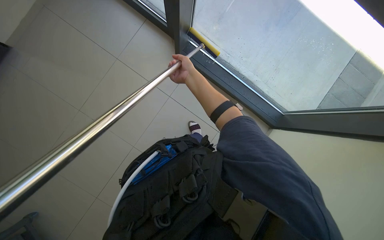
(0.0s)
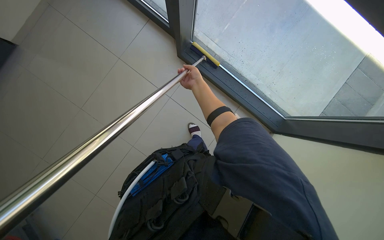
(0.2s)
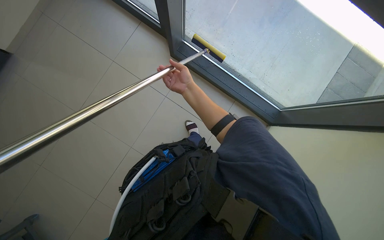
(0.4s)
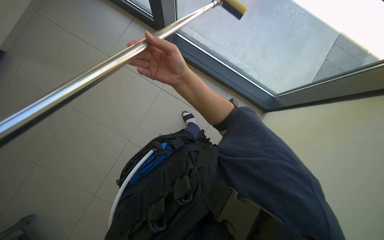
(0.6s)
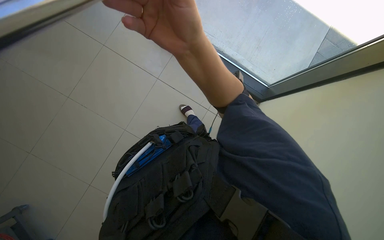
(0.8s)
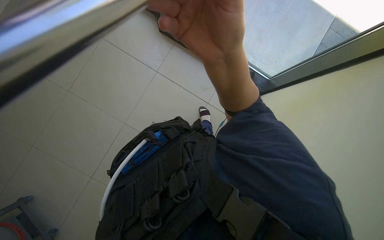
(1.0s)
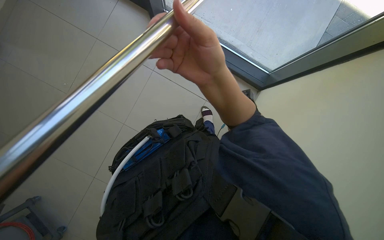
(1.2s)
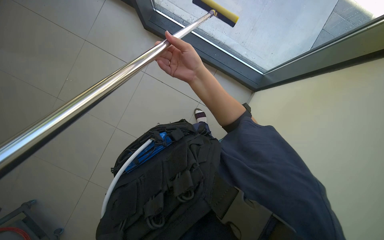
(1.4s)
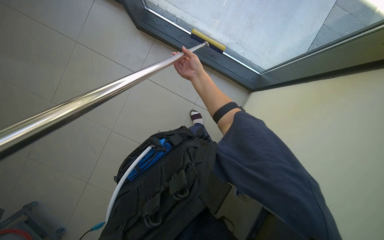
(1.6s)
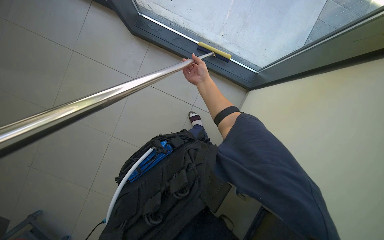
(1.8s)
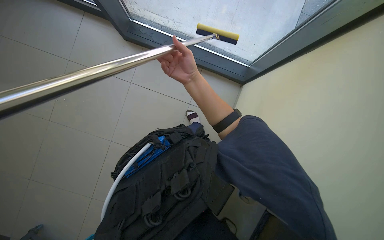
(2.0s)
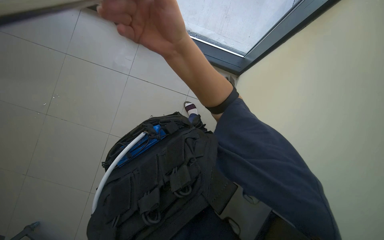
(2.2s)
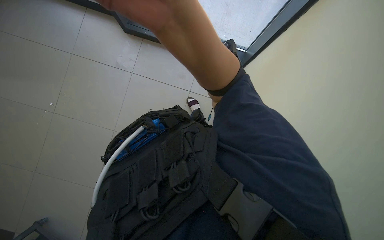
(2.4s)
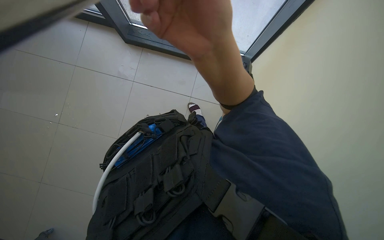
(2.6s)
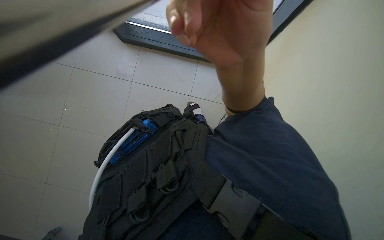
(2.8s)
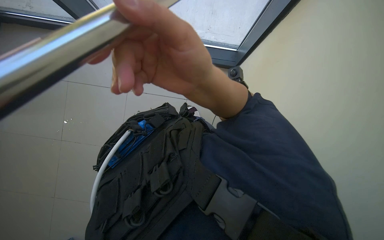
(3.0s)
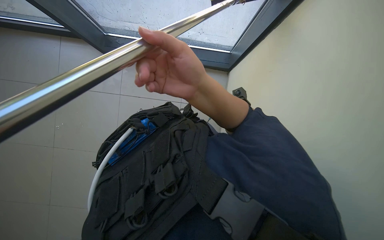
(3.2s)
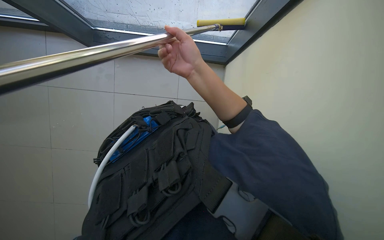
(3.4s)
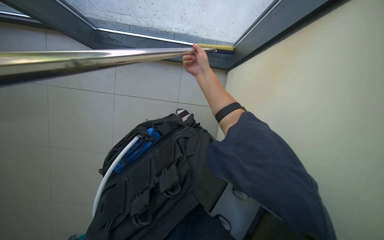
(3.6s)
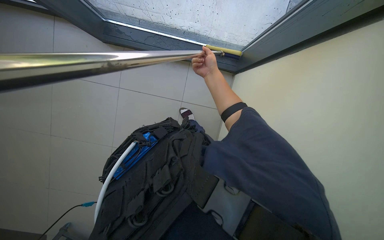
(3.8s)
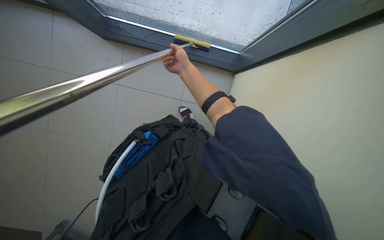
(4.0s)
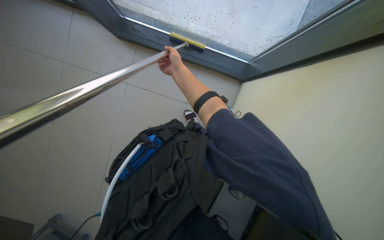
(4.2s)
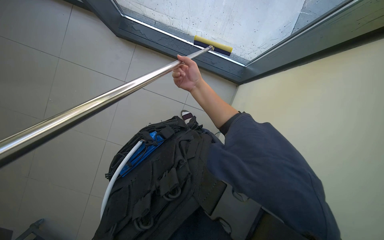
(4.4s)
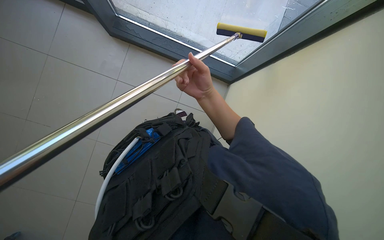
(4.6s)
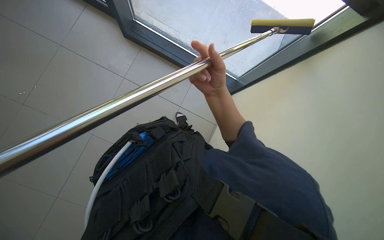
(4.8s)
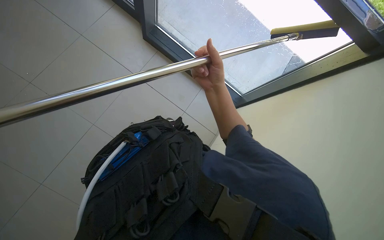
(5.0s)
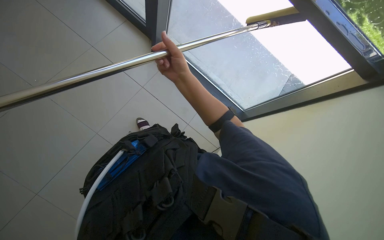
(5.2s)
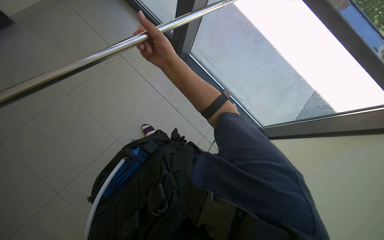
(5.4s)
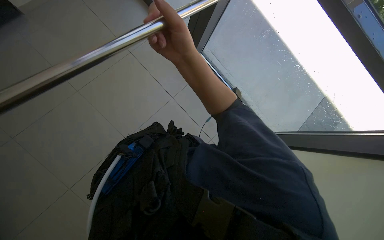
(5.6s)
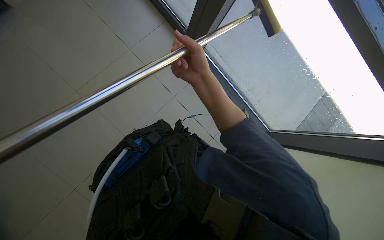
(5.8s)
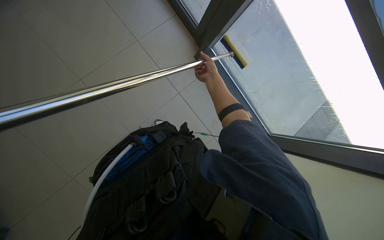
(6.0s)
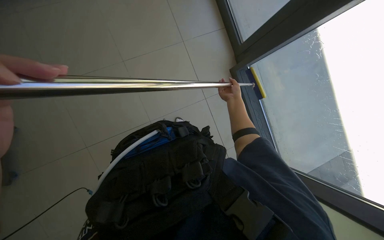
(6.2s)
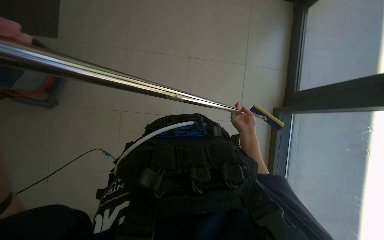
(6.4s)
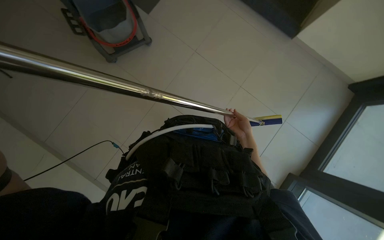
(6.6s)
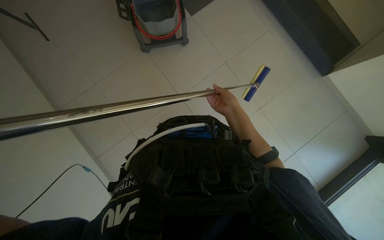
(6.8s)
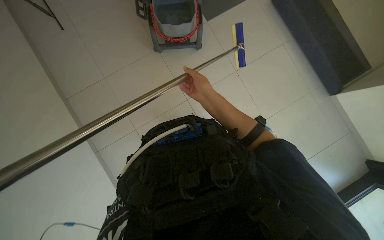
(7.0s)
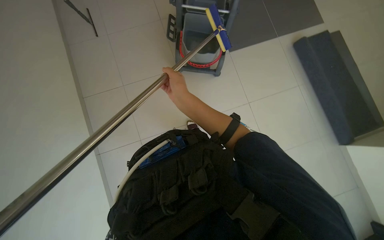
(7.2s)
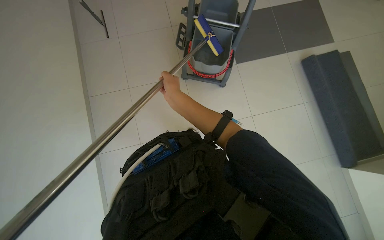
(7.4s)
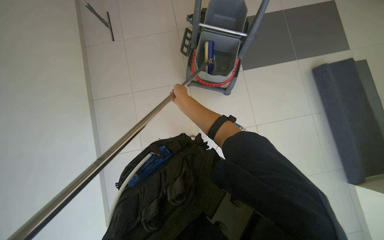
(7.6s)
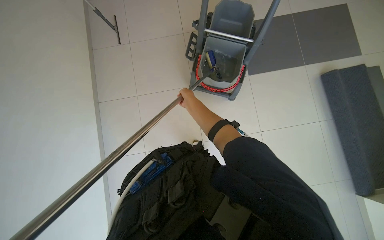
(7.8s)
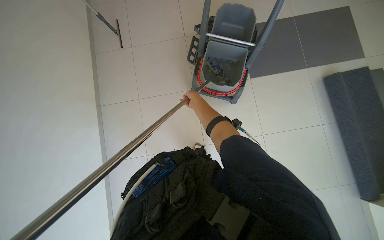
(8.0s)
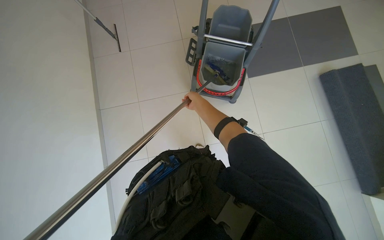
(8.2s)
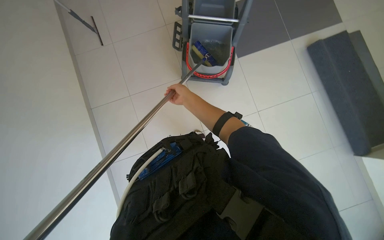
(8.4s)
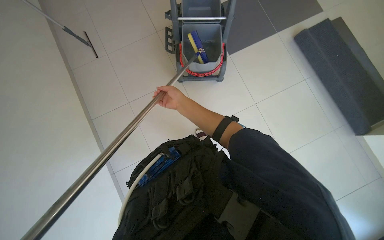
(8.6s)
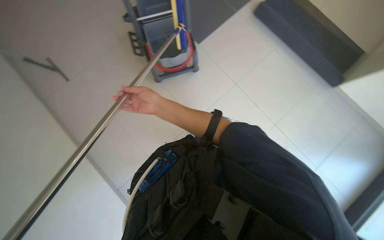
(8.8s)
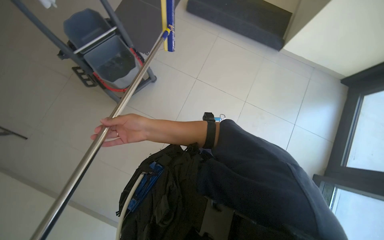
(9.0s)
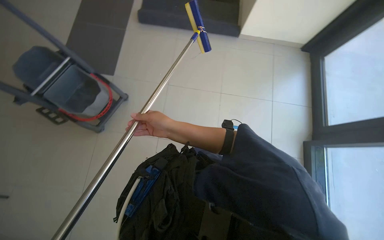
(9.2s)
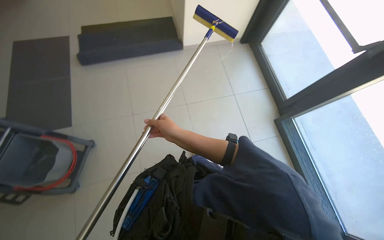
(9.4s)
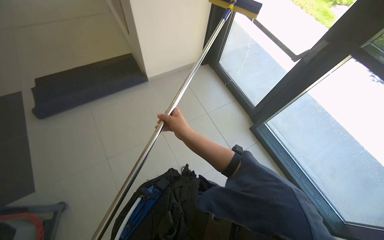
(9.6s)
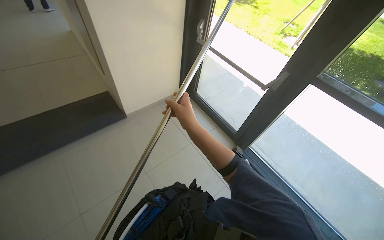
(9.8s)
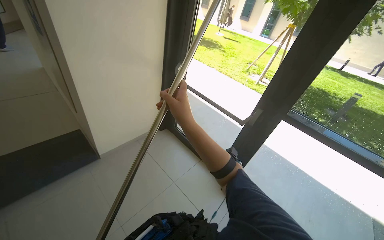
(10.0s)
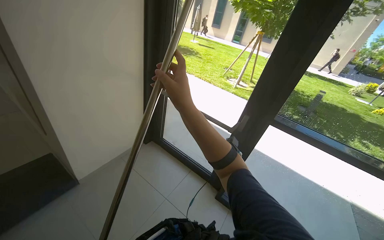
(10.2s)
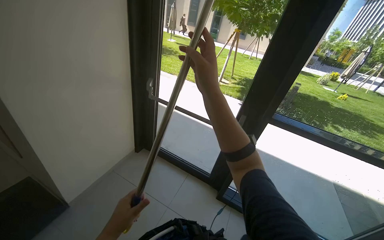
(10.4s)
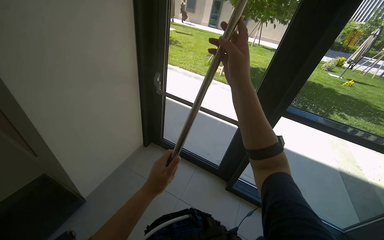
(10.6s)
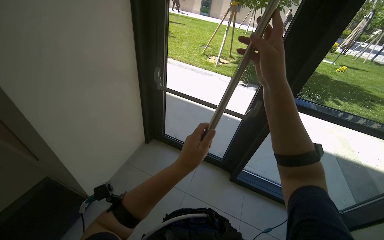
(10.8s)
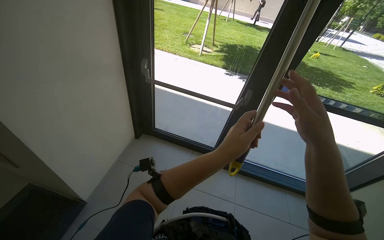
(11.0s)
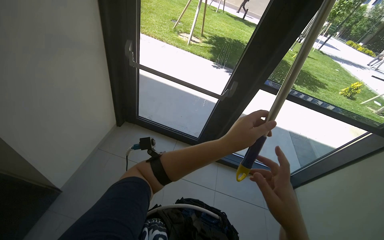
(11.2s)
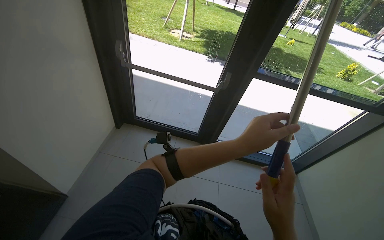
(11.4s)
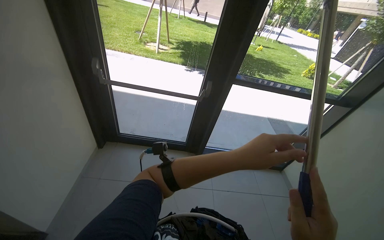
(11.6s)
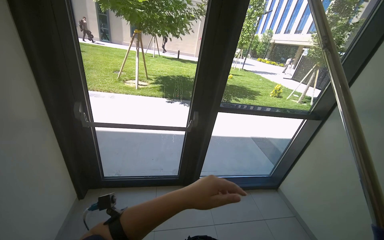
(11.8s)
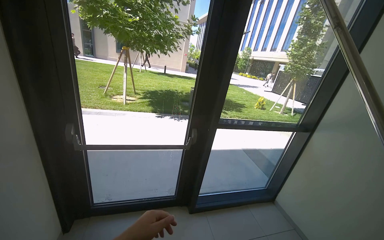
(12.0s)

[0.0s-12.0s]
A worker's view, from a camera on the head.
Job: cleaning windows.
The whole recording: Cleaning glass panels with squeegee. The worker cleans the glass panels of the window using a squeegee on a long pole.
0.0s to 1.6s: The right hand reaches some 25 cm nearer to the camera, then returns.
1.6s to 3.0s: The right hand heads nearer to the camera and down the picture, covering roughly 40 cm.
3.0s to 4.4s: The right hand moves farther from the camera, roughly 35 cm.
4.4s to 6.0s: The right hand moves approximately 20 cm nearer to the camera and comes back.
6.0s to 7.6s: The right hand travels to the left by roughly 15 cm.
7.6s to 9.0s: The scene turns roughly 40 degrees counterclockwise in the picture.
9.0s to 10.4s: The wearer looks approximately 50 degrees further to the right. The camera pitches upward, by about 30 degrees.
10.4s to 12.0s: The head turns to the right by about 35 degrees.

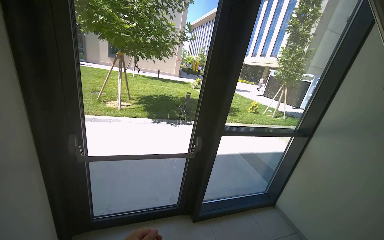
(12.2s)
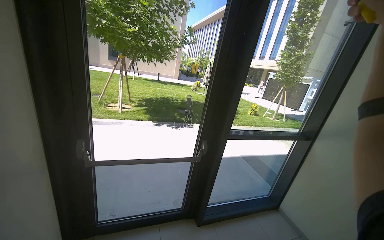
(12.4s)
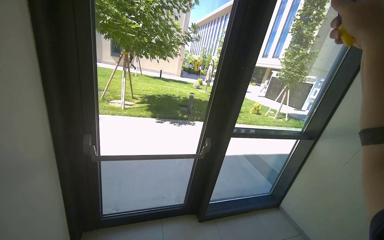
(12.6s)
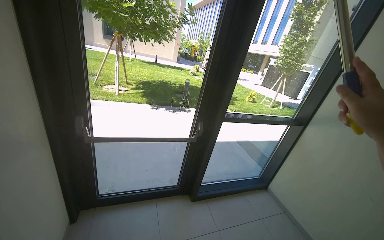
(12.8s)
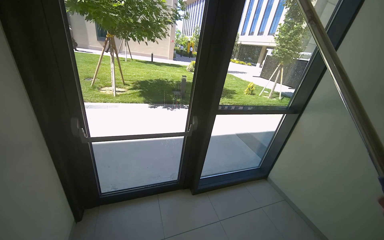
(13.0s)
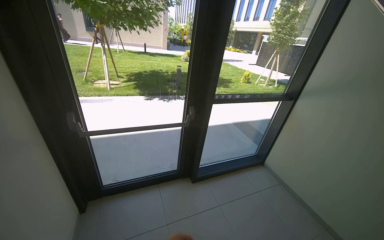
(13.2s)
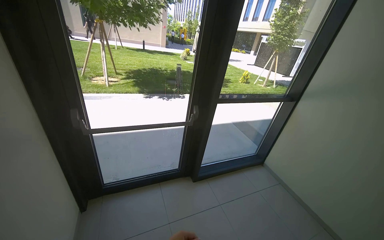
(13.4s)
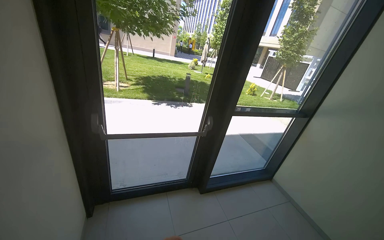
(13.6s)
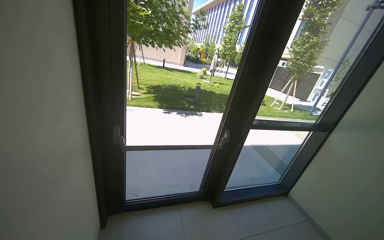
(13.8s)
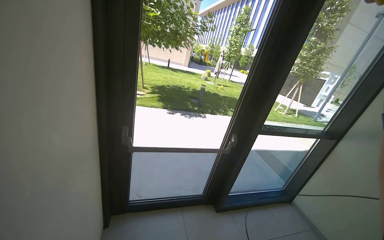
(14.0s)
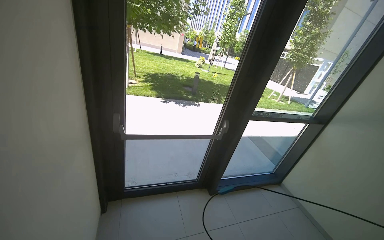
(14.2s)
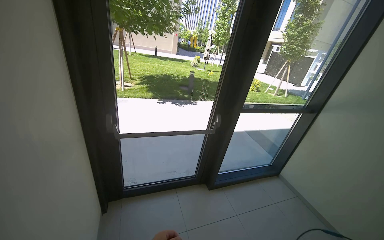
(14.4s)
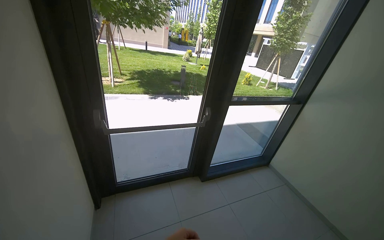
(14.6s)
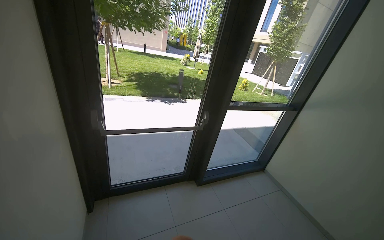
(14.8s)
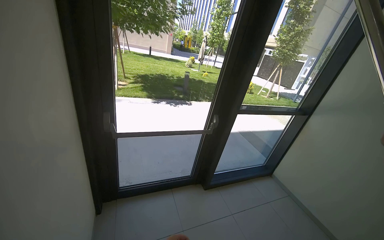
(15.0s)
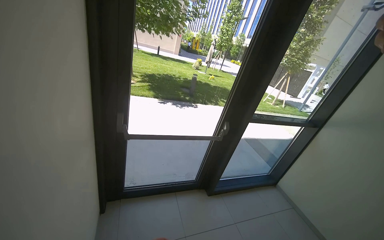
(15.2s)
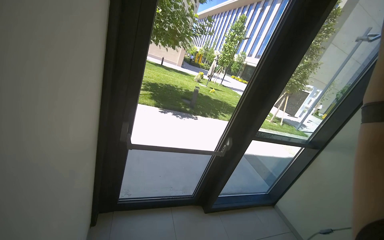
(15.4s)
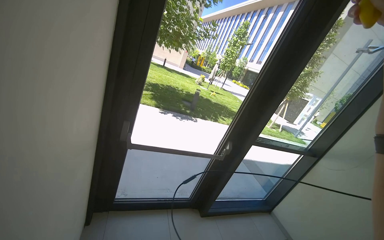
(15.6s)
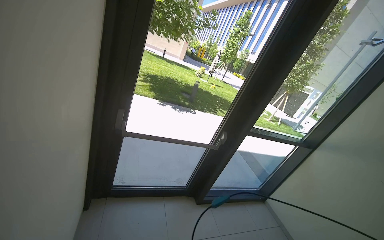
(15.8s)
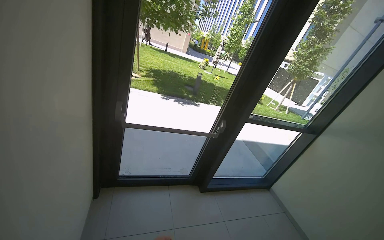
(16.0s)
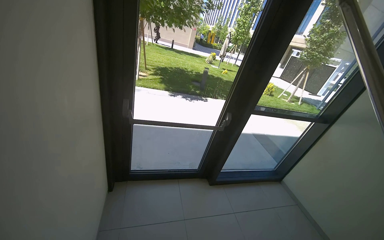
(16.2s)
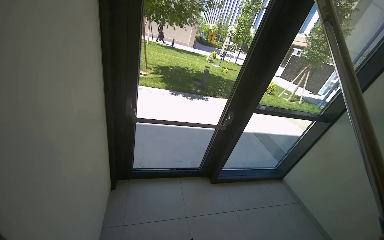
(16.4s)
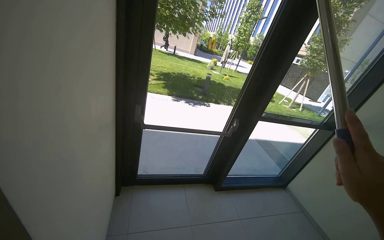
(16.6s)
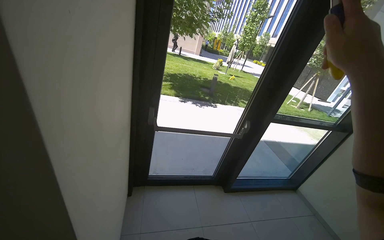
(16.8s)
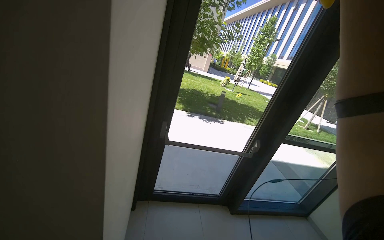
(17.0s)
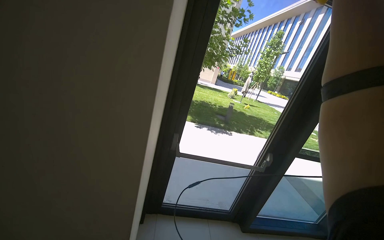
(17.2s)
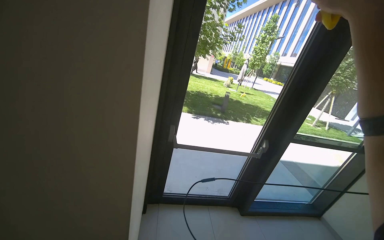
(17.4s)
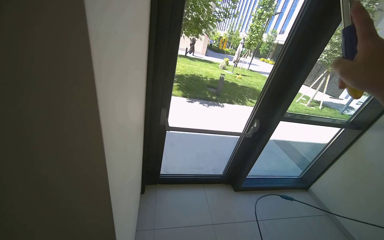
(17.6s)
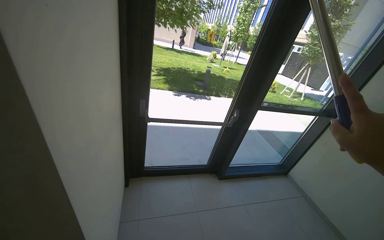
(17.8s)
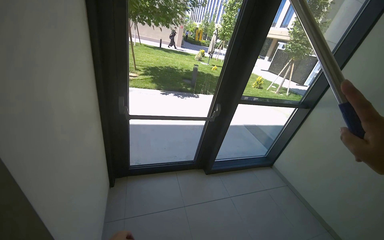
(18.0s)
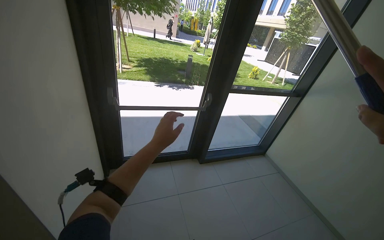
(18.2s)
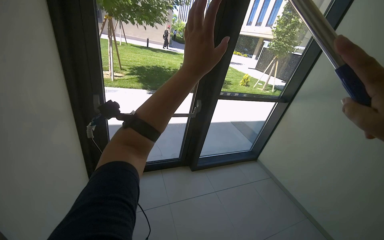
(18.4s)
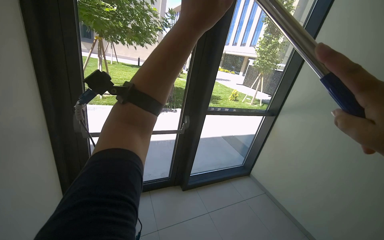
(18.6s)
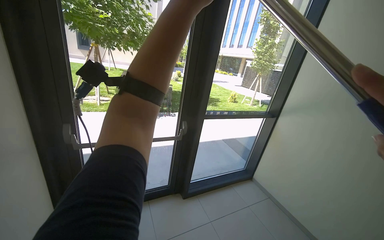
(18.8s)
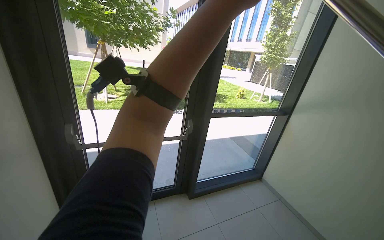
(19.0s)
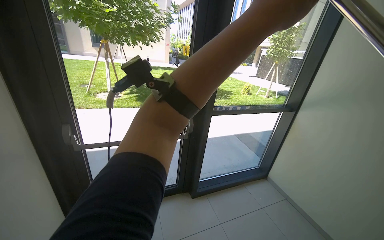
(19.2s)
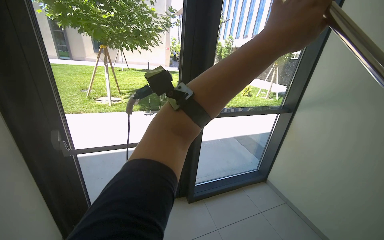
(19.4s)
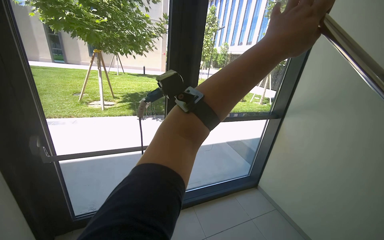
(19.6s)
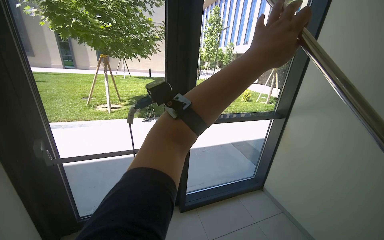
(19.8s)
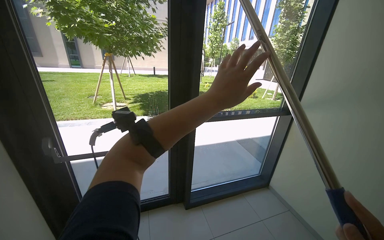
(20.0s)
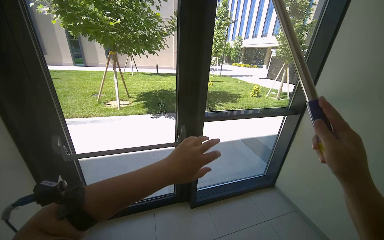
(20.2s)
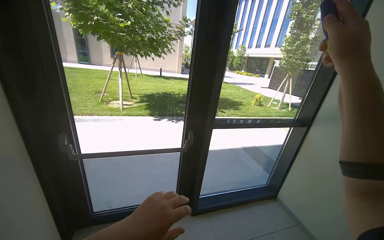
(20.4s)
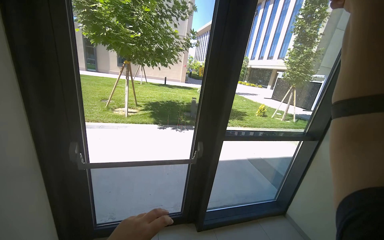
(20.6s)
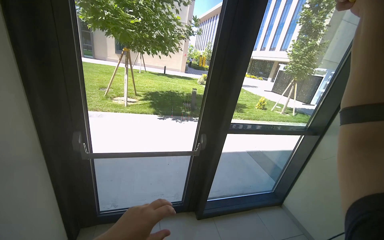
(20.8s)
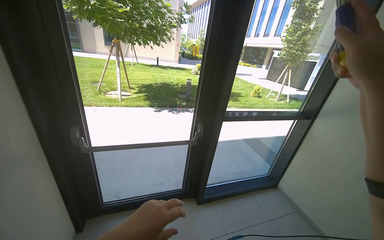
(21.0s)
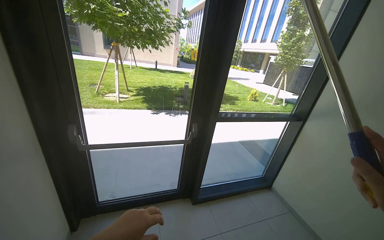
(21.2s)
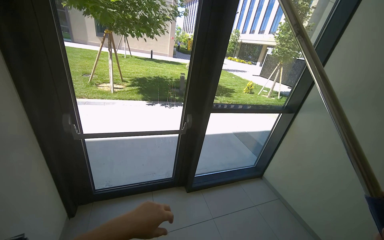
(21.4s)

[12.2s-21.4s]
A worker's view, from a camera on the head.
Job: cleaning windows.
The whole recording: Cleaning glass panels with squeegee. The worker cleans the glass panels of the window using a squeegee on a long pole.
18.4s to 19.8s: The camera is carried about 40 cm.
